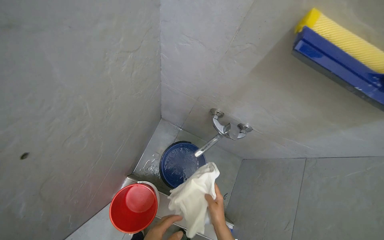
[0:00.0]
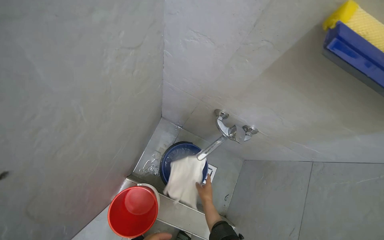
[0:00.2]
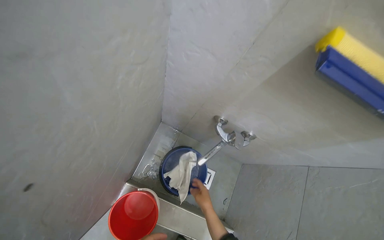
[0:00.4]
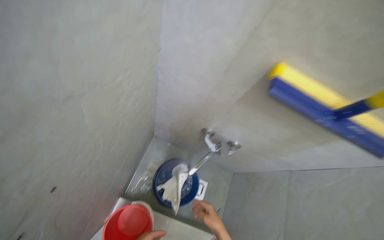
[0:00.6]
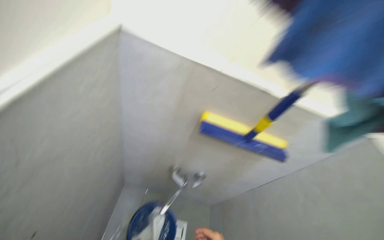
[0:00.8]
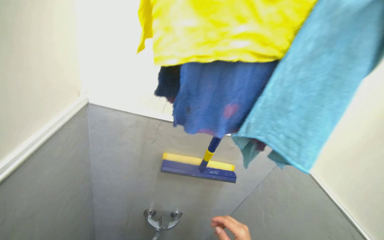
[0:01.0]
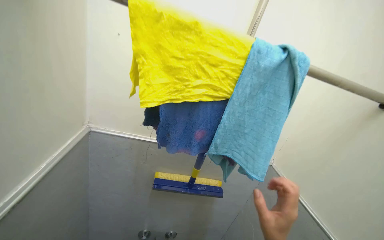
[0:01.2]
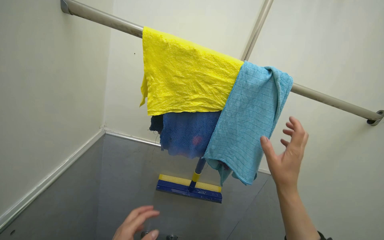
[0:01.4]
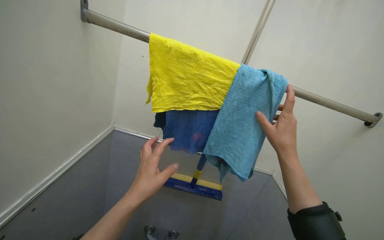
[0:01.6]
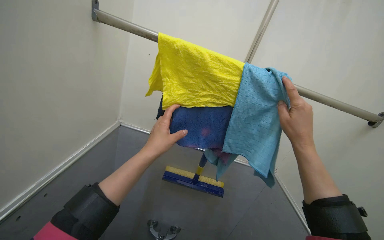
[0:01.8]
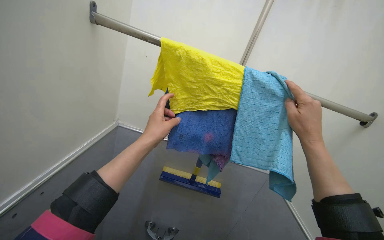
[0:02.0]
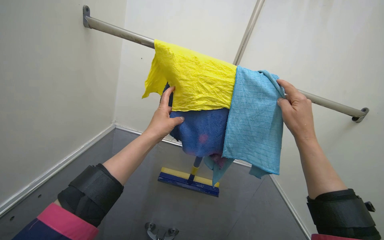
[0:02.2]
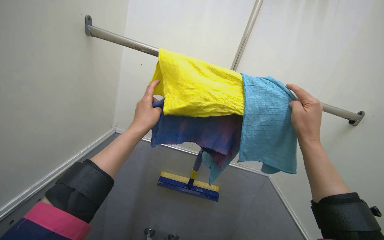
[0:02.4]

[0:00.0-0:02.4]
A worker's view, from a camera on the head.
Job: sweeping floor.
The whole recording: Sweeping floor with broom. The worker sweeps the floor with a broom and collects debris with a dustpan.
0:00.0 to 0:01.2: The camera is carried roughly 40 cm. The wearer's head swings roughly 30 degrees to the right. The view tilts roughly 40 degrees upward.

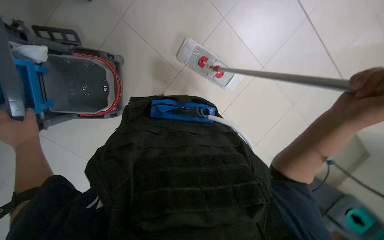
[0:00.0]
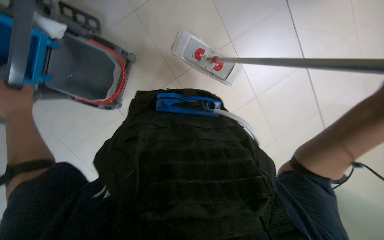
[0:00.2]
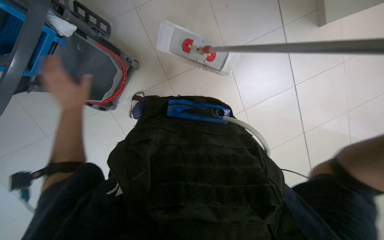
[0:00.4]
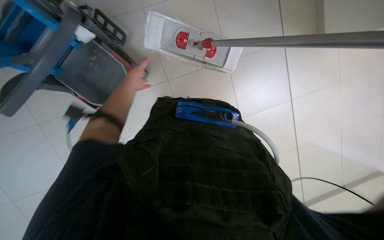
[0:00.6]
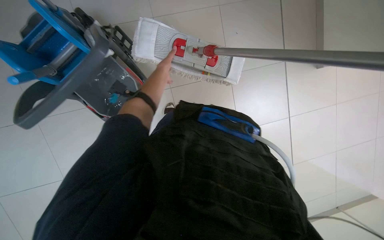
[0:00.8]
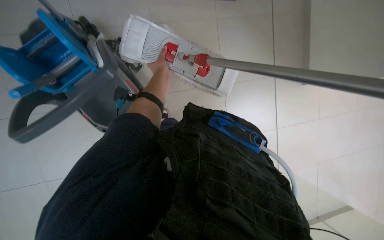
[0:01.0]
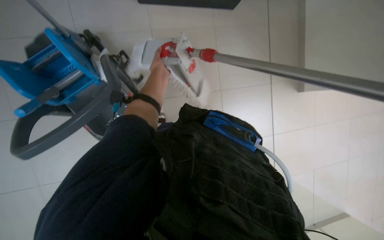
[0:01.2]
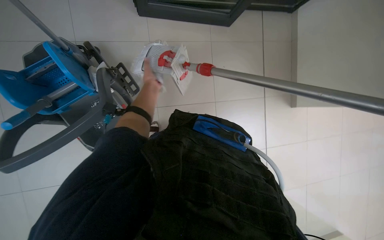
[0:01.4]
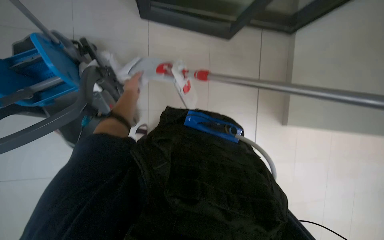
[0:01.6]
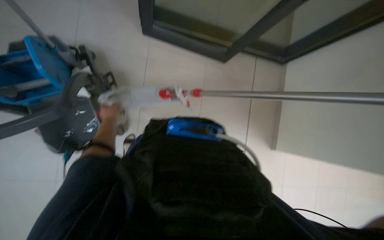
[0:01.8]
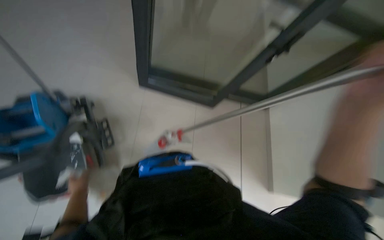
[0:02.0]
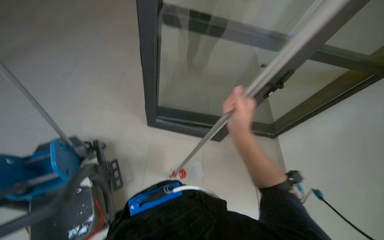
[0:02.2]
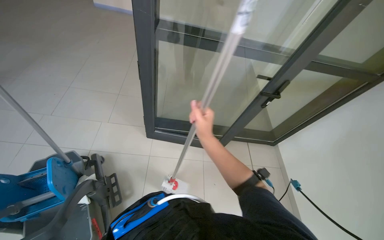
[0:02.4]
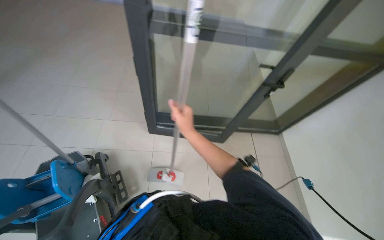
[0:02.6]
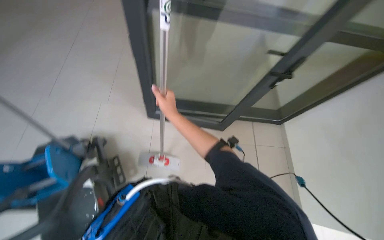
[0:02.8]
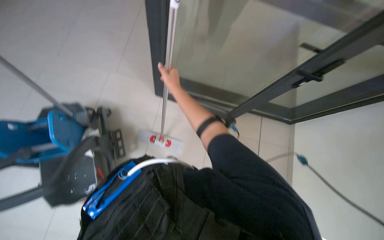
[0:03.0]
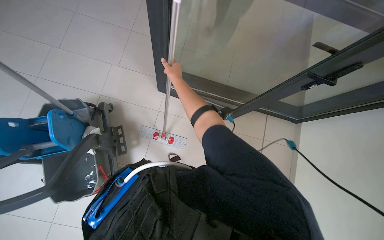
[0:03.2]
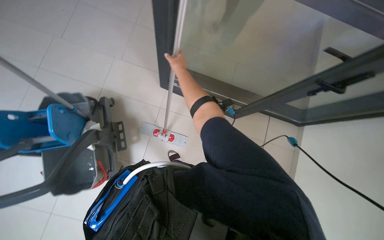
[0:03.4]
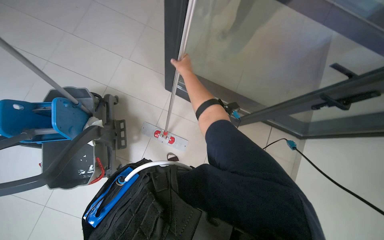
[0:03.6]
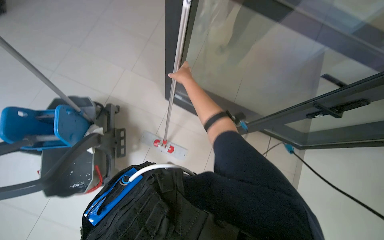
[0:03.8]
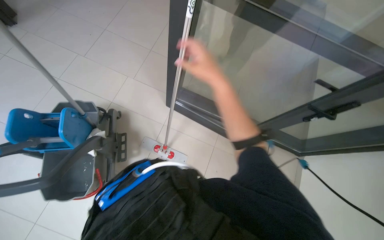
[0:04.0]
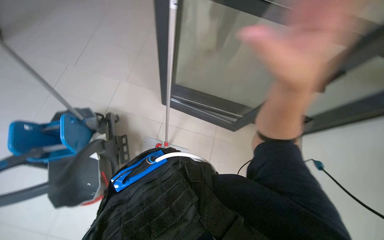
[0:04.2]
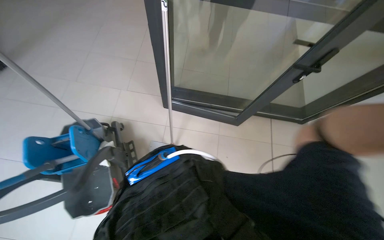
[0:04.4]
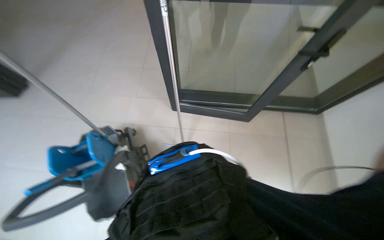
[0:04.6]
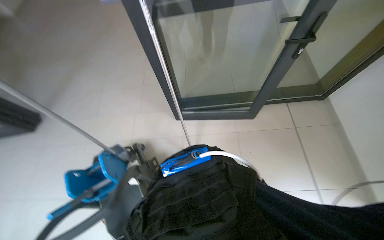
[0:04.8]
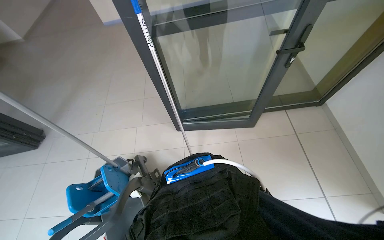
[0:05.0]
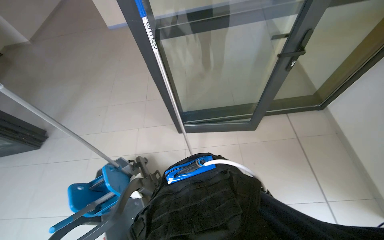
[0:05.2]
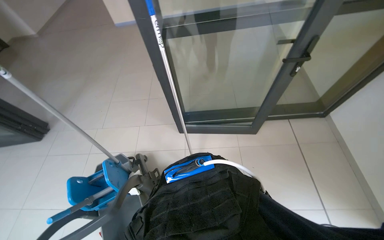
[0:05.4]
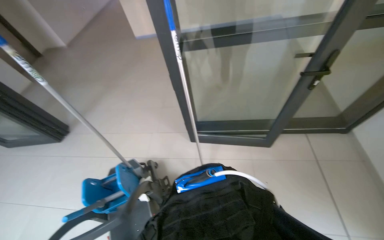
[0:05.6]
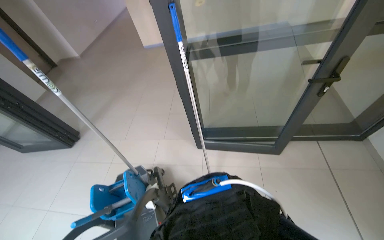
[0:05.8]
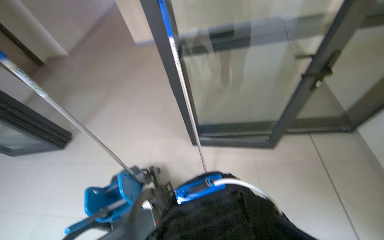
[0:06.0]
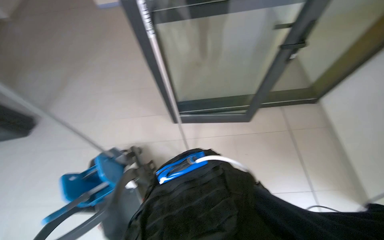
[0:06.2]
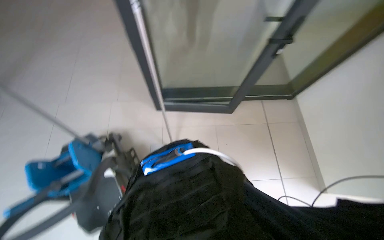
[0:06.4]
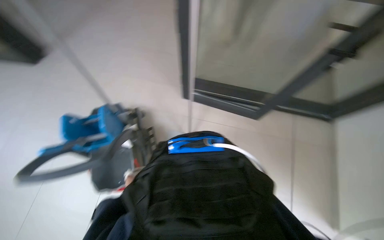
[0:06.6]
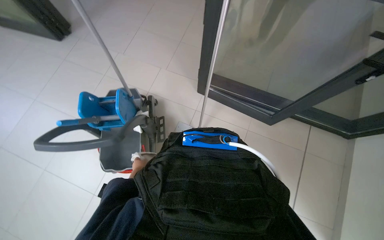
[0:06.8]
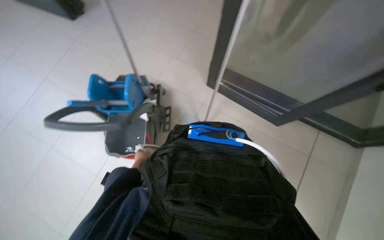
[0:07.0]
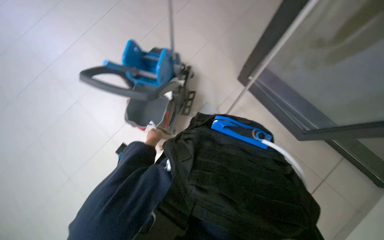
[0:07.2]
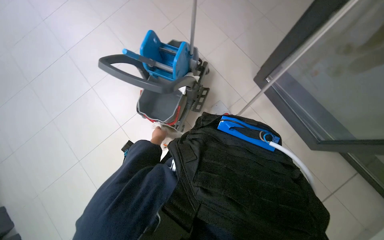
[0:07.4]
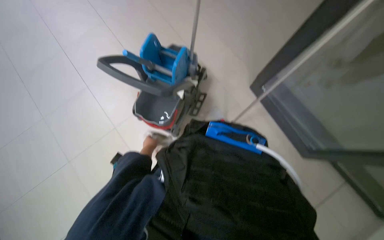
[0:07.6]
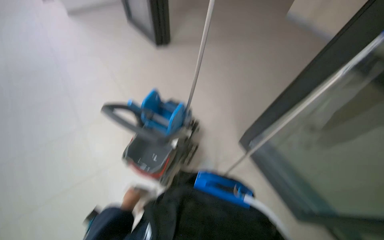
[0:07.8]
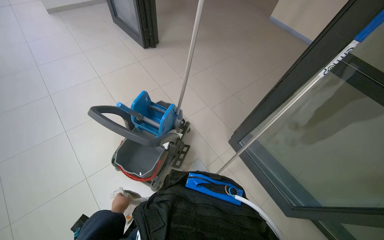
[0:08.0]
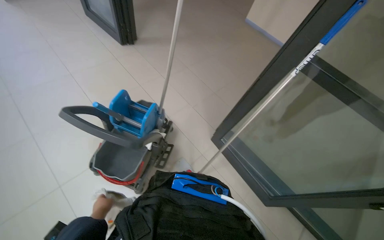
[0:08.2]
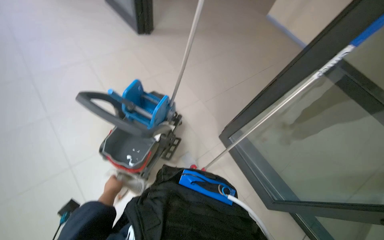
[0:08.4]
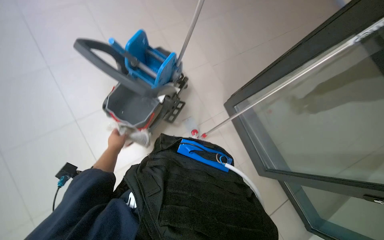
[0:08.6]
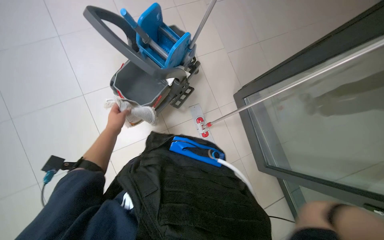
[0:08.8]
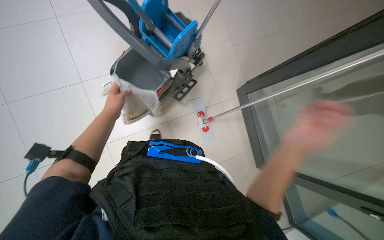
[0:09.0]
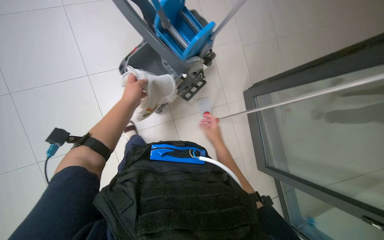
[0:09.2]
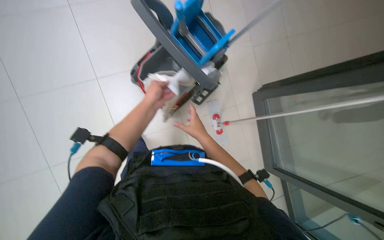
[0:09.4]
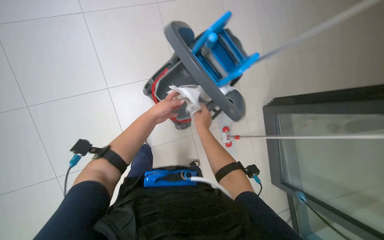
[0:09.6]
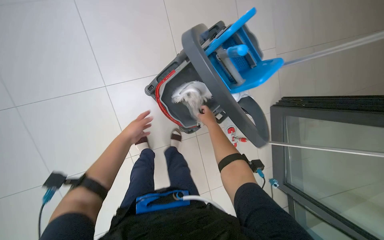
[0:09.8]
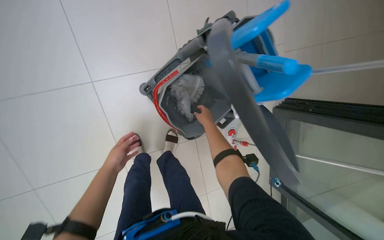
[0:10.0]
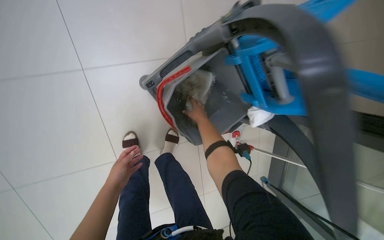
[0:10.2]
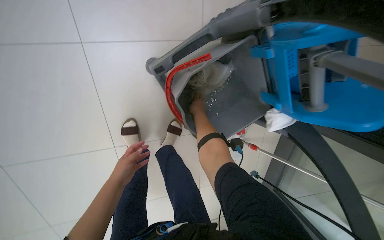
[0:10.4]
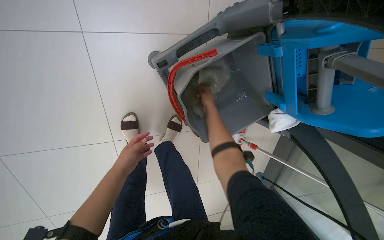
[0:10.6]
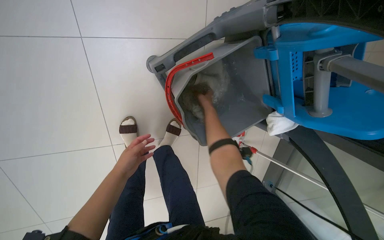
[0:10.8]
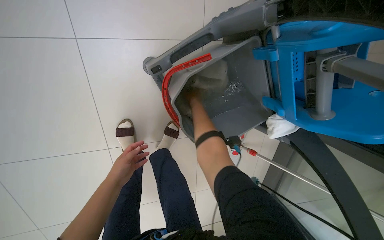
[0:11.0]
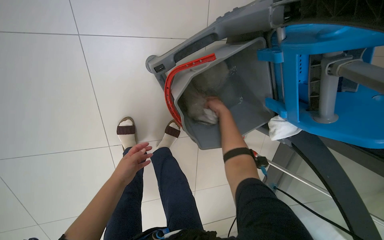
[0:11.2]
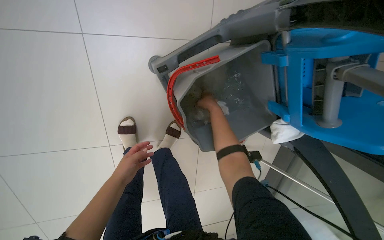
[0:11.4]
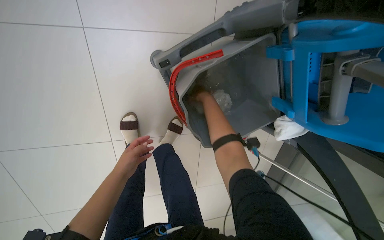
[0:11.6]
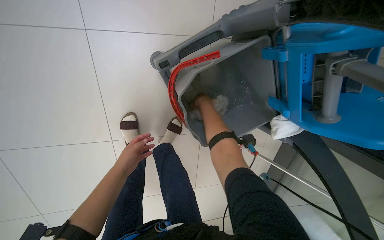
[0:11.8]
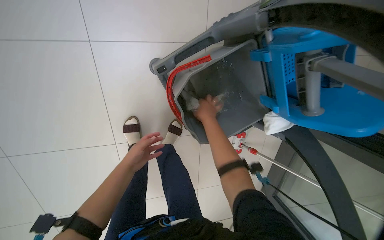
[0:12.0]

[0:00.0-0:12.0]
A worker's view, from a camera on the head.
Job: preparing cleaning supplies.
The whole recording: Changing and wringing mop cloth. The worker removes the mop head, wrings out a cloth, and reattaches the mop head.
0:00.0 to 0:01.6: The view tips upward by about 20 degrees. The left hand shifts approximately 40 cm to the right, farther from the camera and up the picture.
0:01.6 to 0:03.0: The camera pitches upward, by about 20 degrees.
0:04.4 to 0:06.0: The wearer looks some 15 degrees further upward.
0:06.0 to 0:07.6: The wearer looks about 30 degrees further downward. The scene rotates clockwise by roughly 55 degrees.
0:09.0 to 0:10.4: The camera travels approximately 50 cm. The wearer looks approximately 10 degrees further downward.
0:10.4 to 0:12.0: The right hand goes roughly 10 cm nearer to the camera.

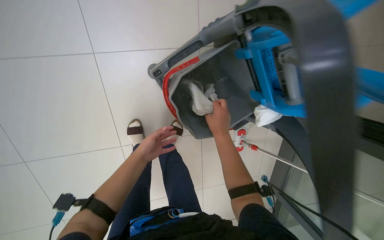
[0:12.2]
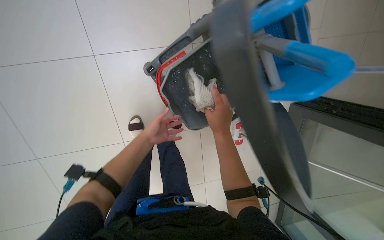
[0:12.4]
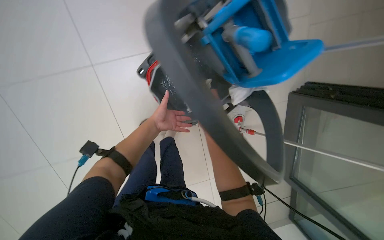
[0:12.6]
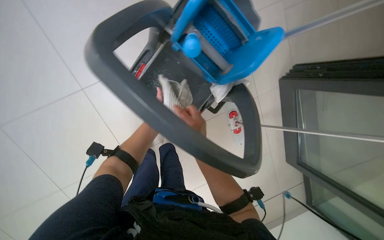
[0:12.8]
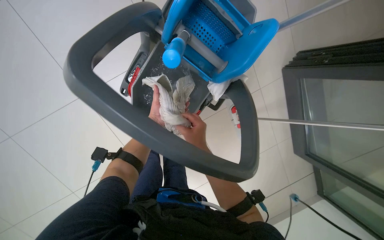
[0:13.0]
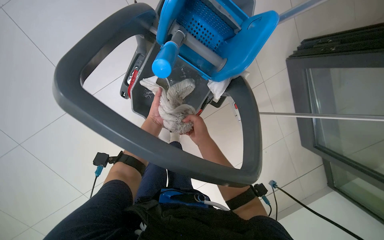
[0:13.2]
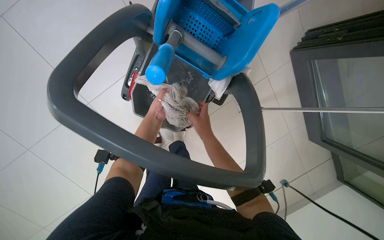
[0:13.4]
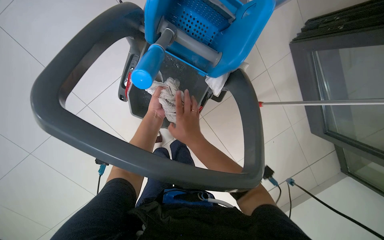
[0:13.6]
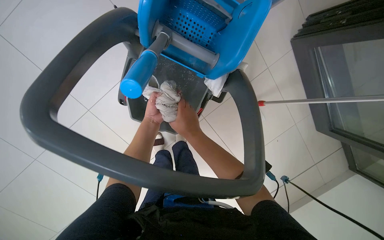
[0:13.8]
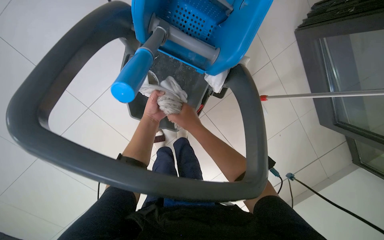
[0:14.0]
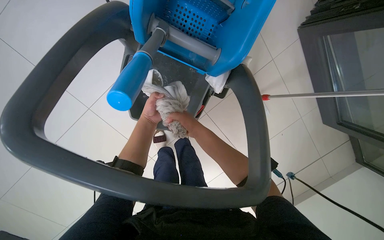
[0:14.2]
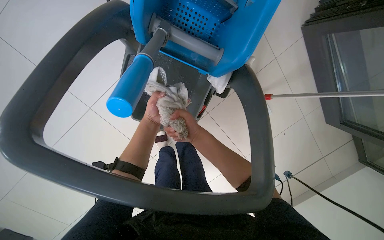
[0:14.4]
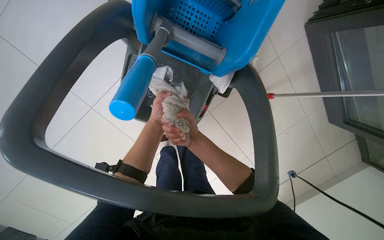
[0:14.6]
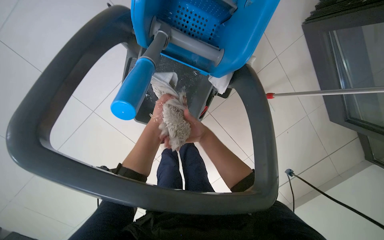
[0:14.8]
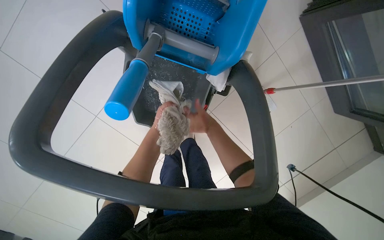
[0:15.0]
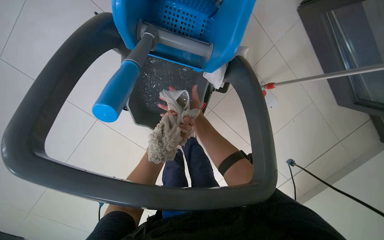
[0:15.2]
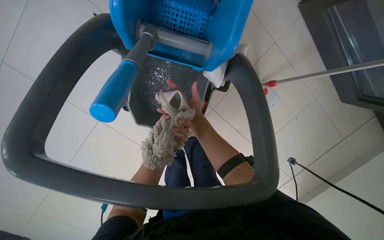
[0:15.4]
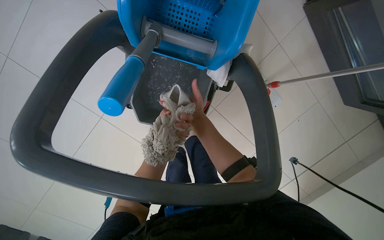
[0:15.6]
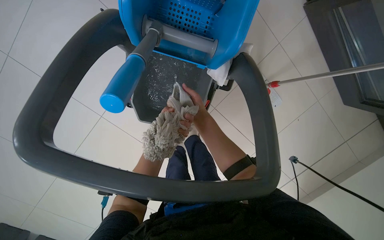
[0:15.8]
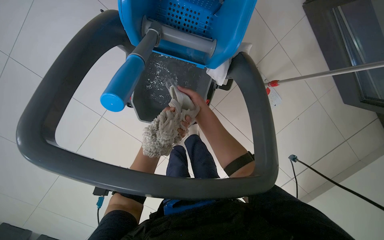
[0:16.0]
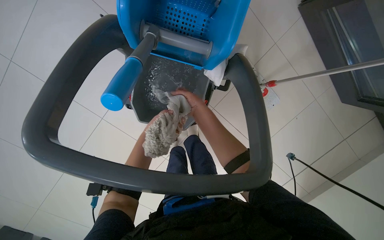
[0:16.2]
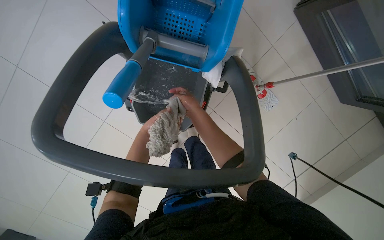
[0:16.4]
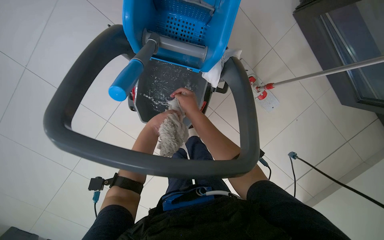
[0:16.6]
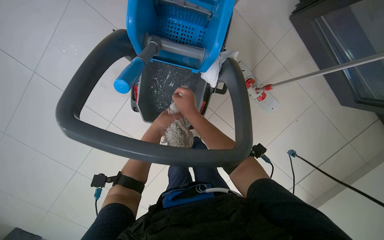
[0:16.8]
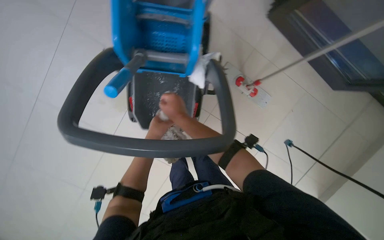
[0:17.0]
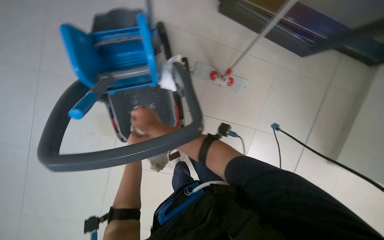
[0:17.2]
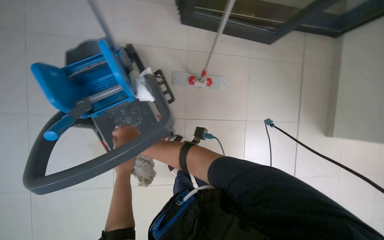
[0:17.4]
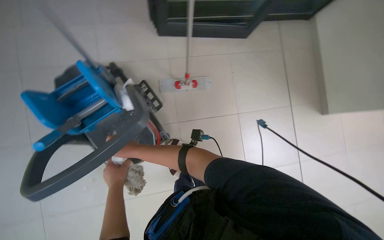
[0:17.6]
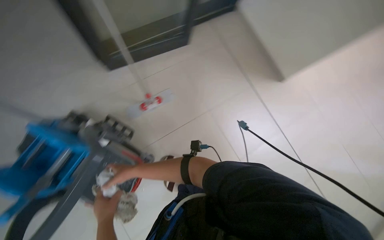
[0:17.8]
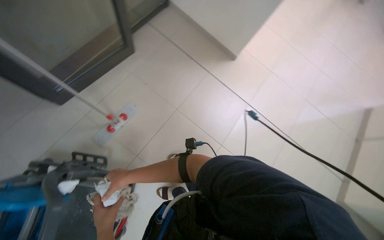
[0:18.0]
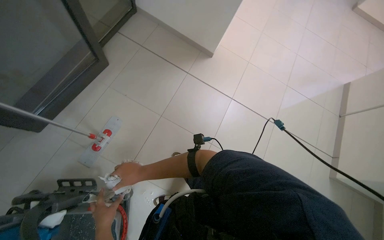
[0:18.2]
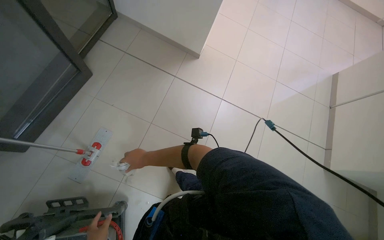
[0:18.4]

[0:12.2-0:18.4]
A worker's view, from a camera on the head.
Job: preparing cleaning supplies.
The whole recording: Changing and wringing mop cloth. The worker removes the mop head, wrings out a cloth, and reattaches the mop head.
0:12.2 to 0:13.8: The scene rotates counterclockwise by some 30 degrees. The left hand travels up the picture by about 10 cm.
0:13.8 to 0:15.4: The right hand travels farther from the camera by roughly 10 cm. The left hand travels nearer to the camera and down the picture by approximately 20 cm.
0:15.4 to 0:16.8: The right hand travels nearer to the camera and back again, about 10 cm each way.
0:16.8 to 0:18.4: The camera is carried some 60 cm. The wearer looks some 100 degrees further to the right.
